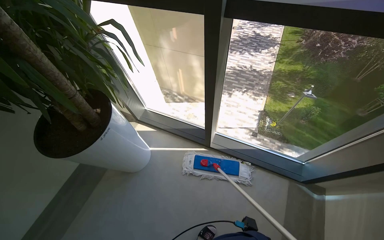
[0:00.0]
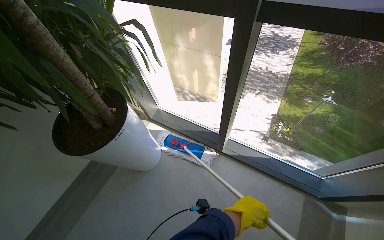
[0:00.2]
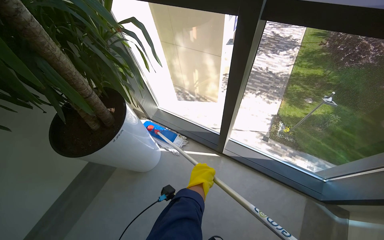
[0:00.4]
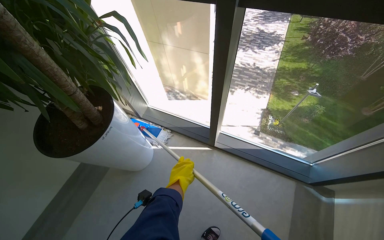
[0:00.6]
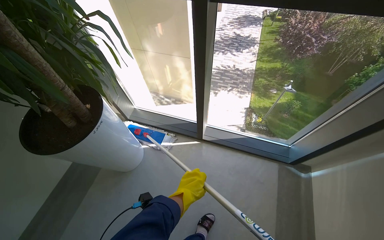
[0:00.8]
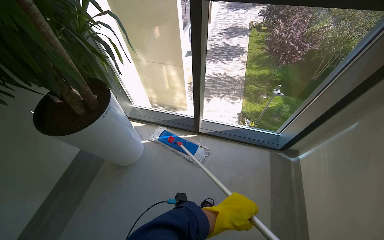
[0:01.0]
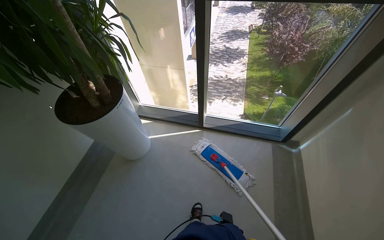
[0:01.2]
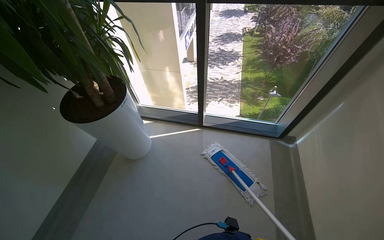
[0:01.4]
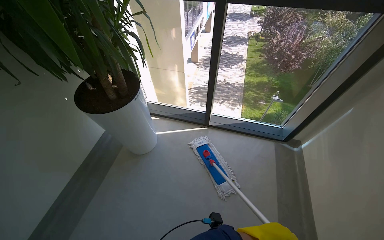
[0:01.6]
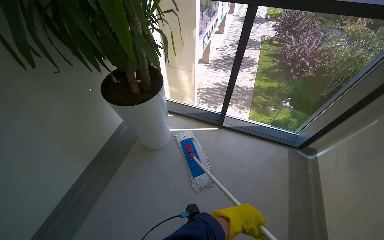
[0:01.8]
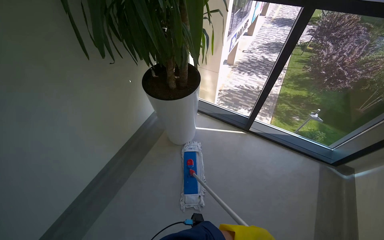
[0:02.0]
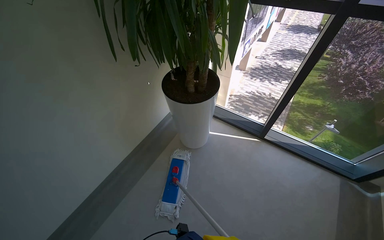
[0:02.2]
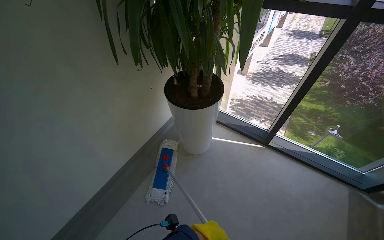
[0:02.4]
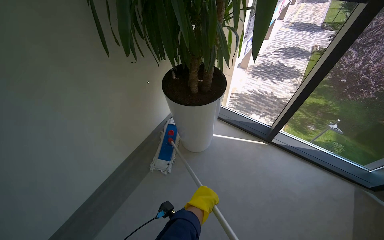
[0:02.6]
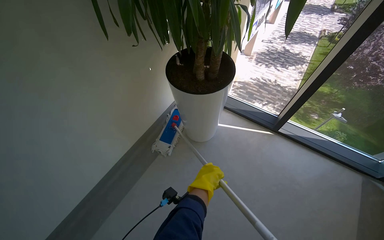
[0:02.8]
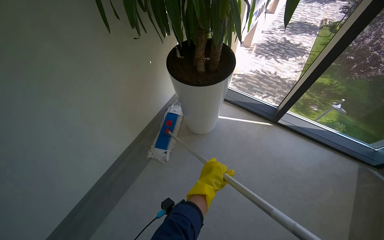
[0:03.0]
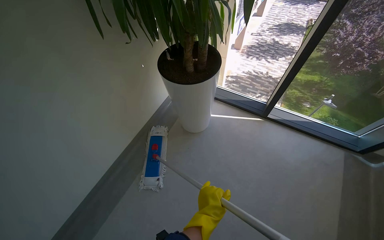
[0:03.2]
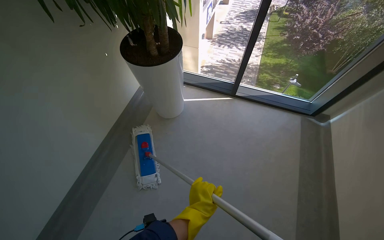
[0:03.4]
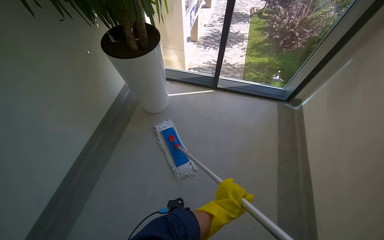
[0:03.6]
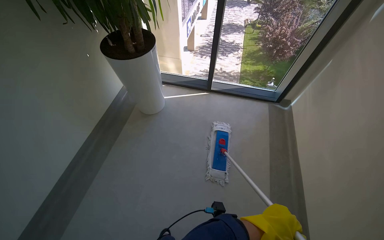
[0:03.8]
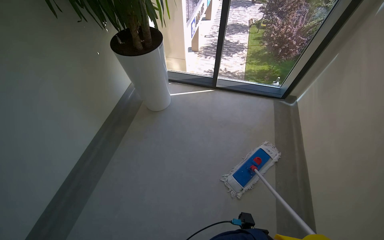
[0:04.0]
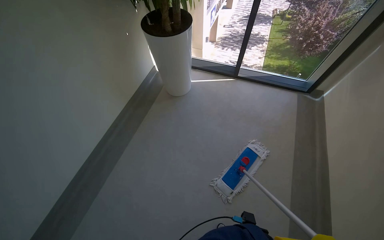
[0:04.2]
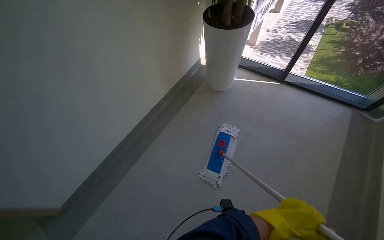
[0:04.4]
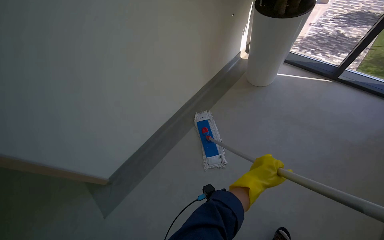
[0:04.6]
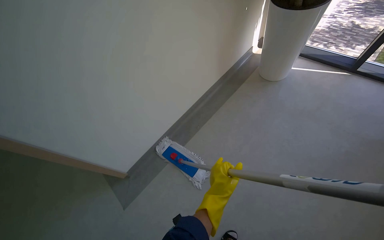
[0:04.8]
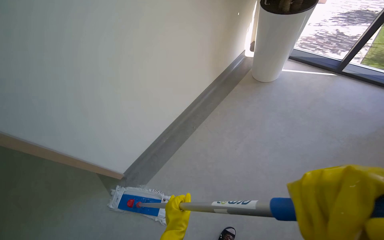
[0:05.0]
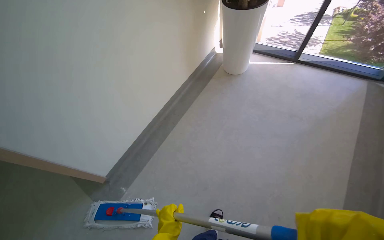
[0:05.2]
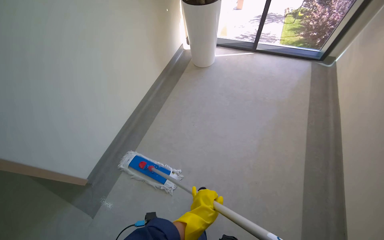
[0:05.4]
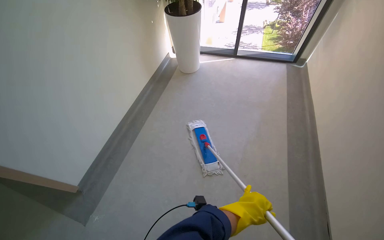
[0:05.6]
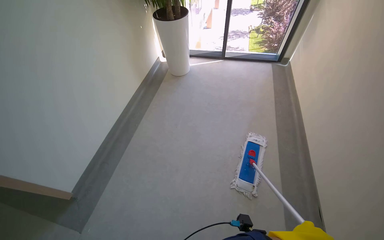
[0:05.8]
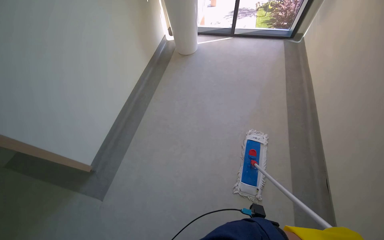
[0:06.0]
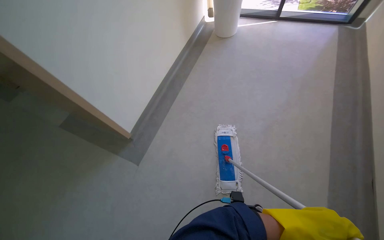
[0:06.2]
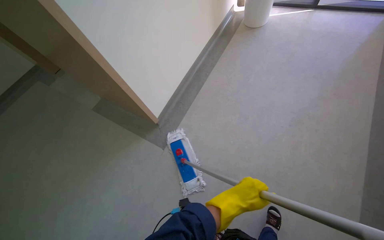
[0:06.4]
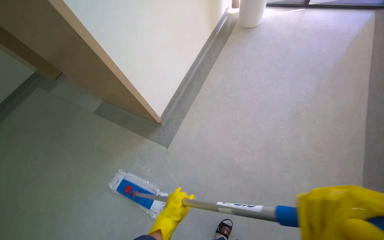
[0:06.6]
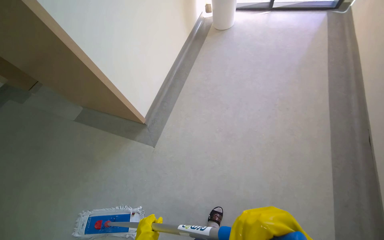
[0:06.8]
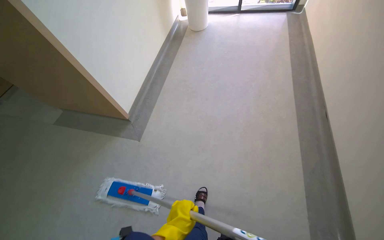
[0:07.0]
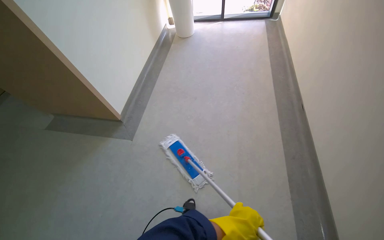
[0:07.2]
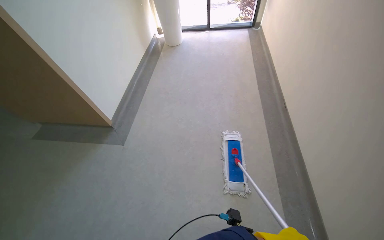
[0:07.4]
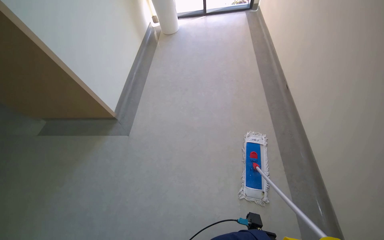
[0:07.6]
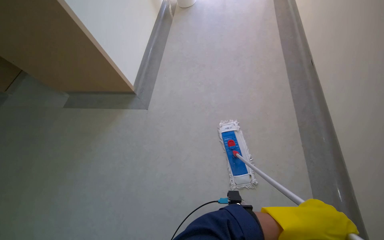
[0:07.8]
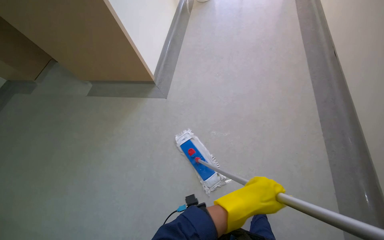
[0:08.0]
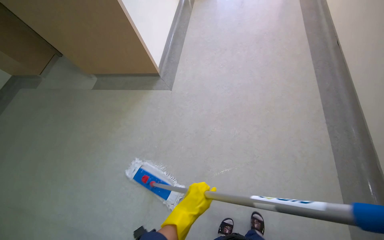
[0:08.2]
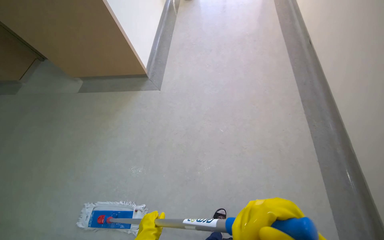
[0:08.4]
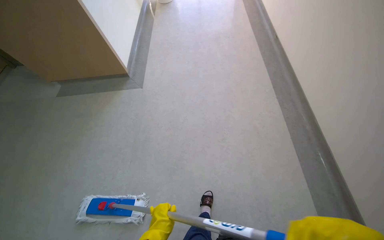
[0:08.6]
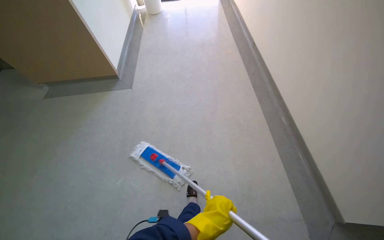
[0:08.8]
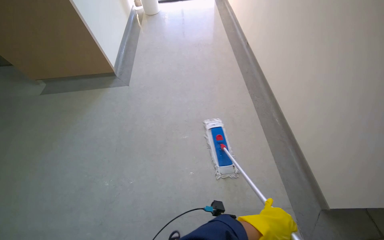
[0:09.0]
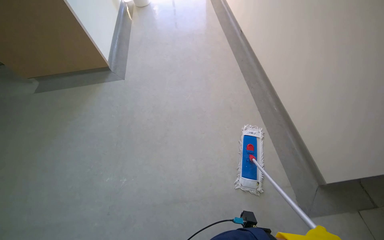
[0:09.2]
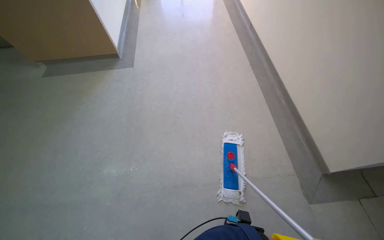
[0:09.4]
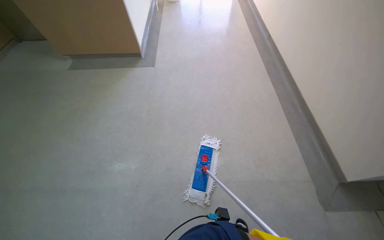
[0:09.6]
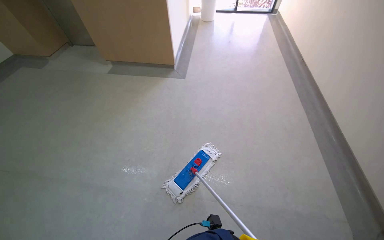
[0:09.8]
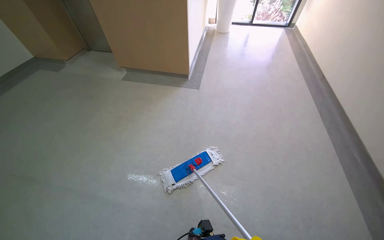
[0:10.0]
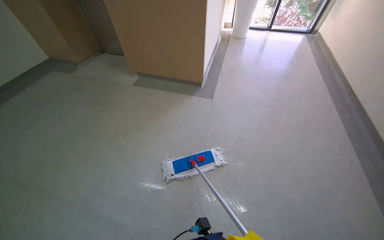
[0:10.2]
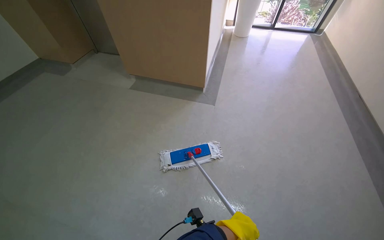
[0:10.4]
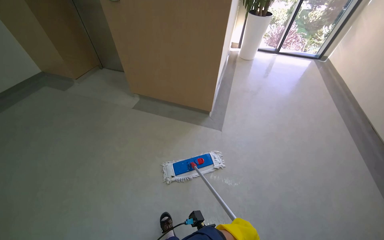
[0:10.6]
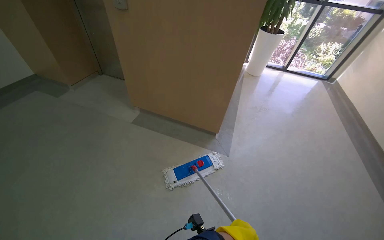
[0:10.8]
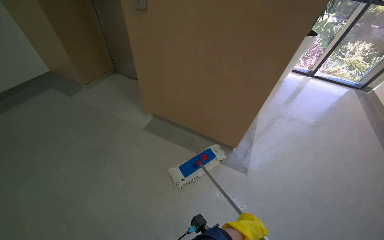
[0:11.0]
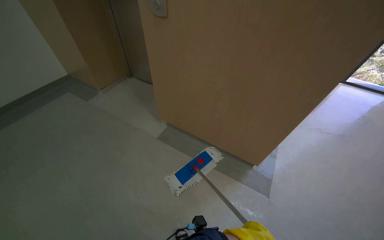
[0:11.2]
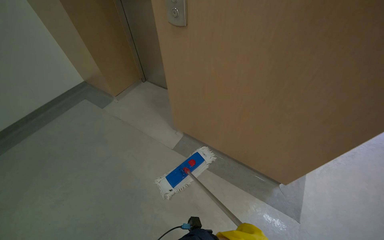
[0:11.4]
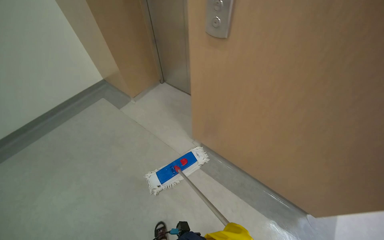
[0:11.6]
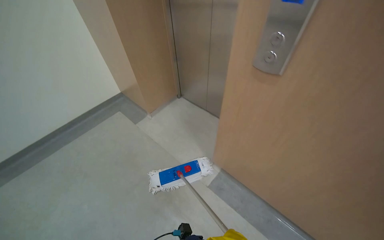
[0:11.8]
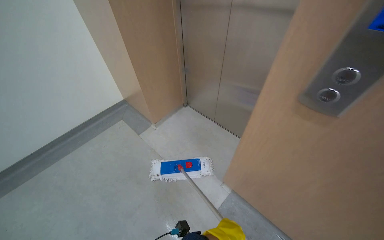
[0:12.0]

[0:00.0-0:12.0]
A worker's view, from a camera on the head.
Job: mopping floor.
The whole recording: Wringing mop and mopping lobby floor. The worker wrings out the mop head and then mops the lobby floor.
0:00.0 to 0:01.6: The camera travels some 50 cm.
0:01.6 to 0:03.0: The head rotates some 20 degrees to the left.
0:03.0 to 0:04.4: The wearer moves some 60 cm.
0:04.4 to 0:06.0: The camera travels roughly 70 cm.
0:06.0 to 0:07.6: The head travels roughly 80 cm.
0:07.6 to 0:09.0: The head travels roughly 70 cm.
0:09.0 to 0:10.4: The wearer moves to the left, some 50 cm. The head rotates approximately 20 degrees to the left.
0:10.4 to 0:12.0: The head travels some 80 cm. The wearer looks about 20 degrees further to the left.

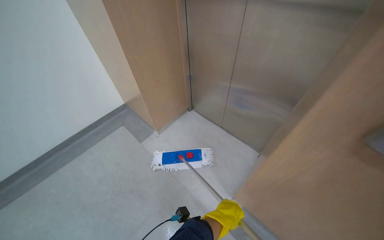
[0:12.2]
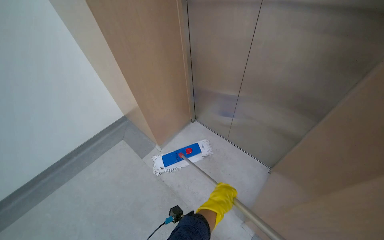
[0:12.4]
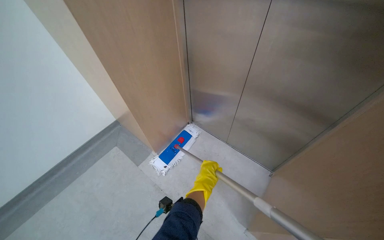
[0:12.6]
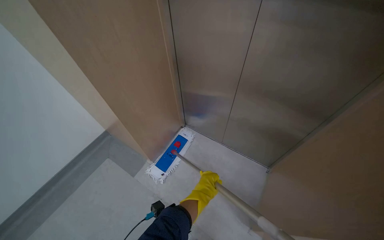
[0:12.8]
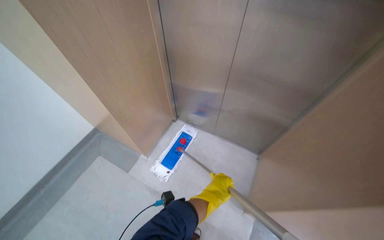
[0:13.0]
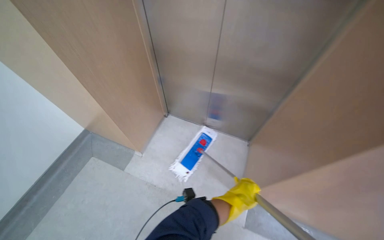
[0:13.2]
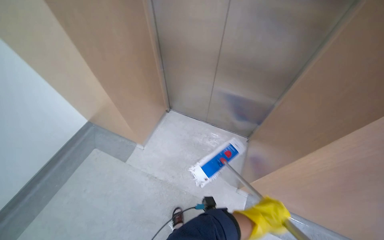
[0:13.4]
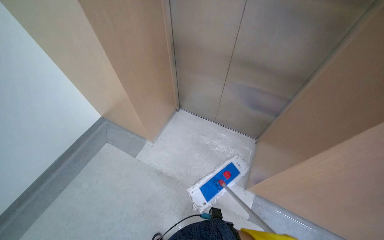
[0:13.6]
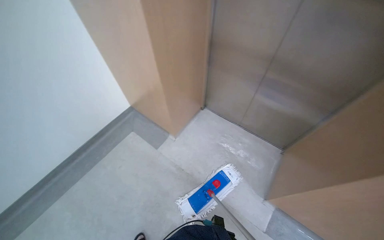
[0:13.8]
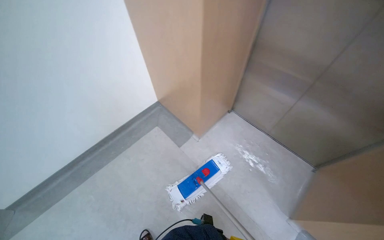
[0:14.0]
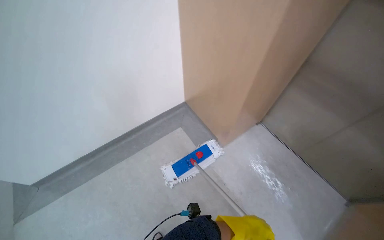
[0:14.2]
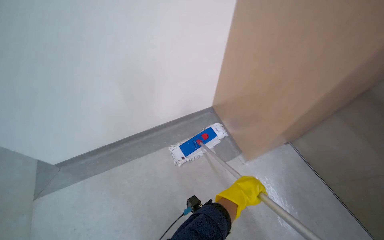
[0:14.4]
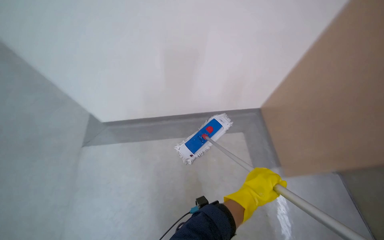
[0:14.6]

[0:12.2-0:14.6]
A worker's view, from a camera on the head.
Job: mopping floor.
The whole recording: Wringing mop and mopping lobby floor. The worker wrings out the mop head and then mops the lobby floor.
0:12.2 to 0:13.4: The wearer's head swings about 20 degrees to the right.
0:13.4 to 0:14.6: The camera travels about 60 cm. The head rotates roughly 50 degrees to the left.

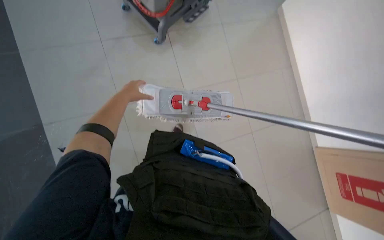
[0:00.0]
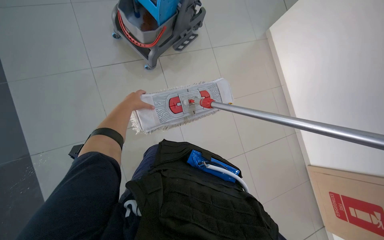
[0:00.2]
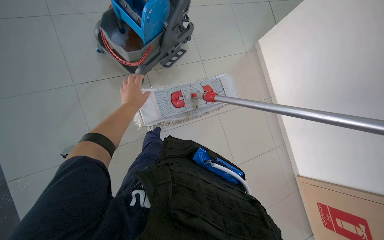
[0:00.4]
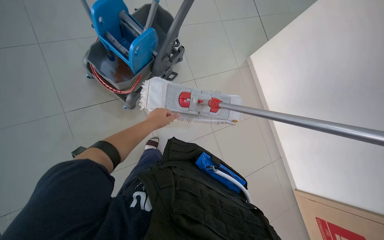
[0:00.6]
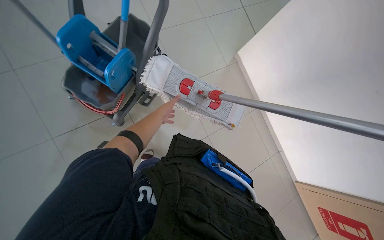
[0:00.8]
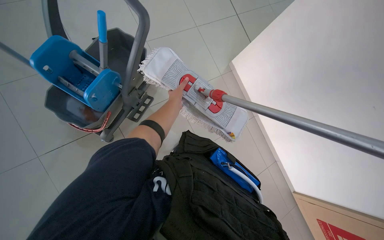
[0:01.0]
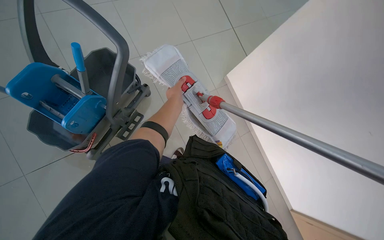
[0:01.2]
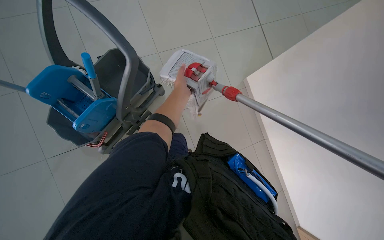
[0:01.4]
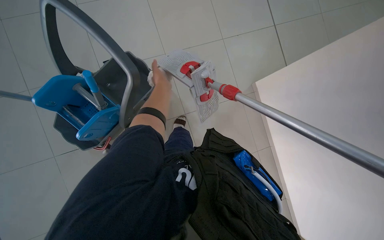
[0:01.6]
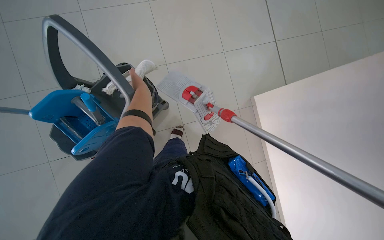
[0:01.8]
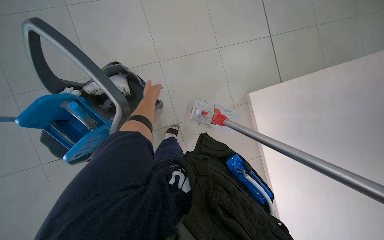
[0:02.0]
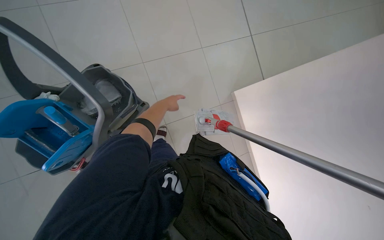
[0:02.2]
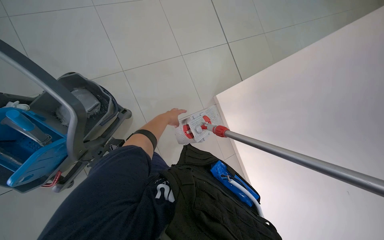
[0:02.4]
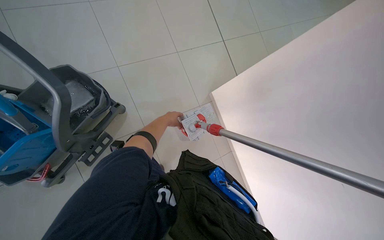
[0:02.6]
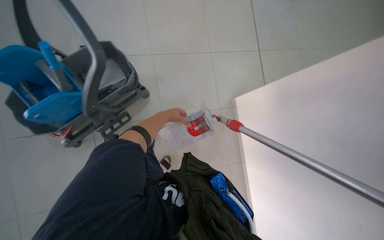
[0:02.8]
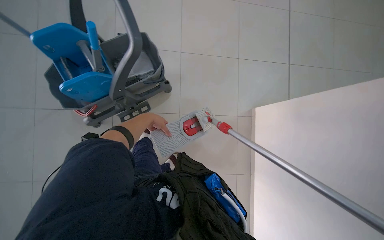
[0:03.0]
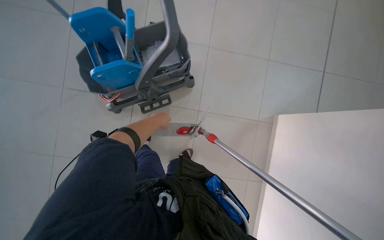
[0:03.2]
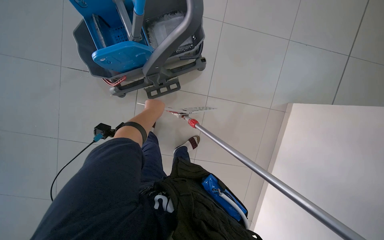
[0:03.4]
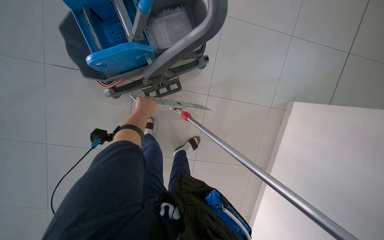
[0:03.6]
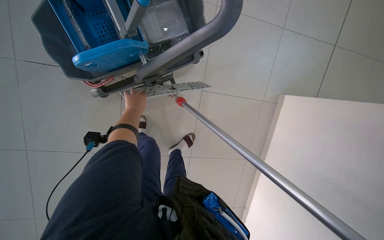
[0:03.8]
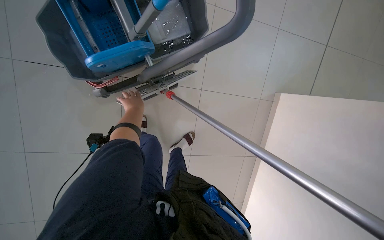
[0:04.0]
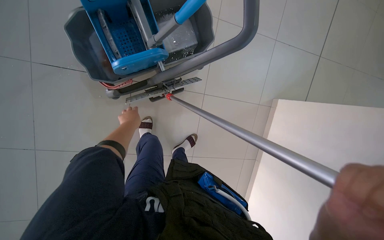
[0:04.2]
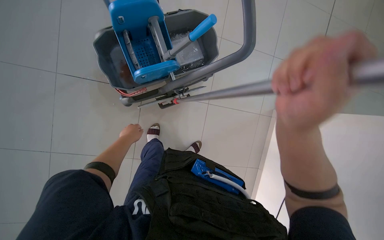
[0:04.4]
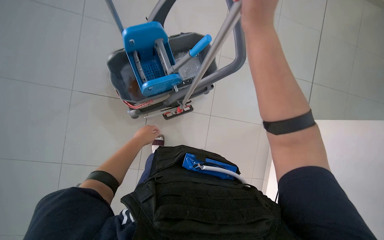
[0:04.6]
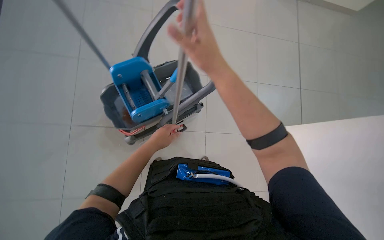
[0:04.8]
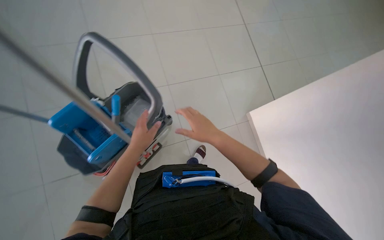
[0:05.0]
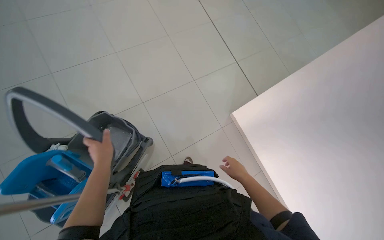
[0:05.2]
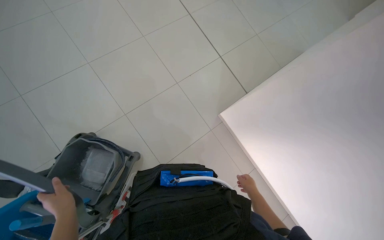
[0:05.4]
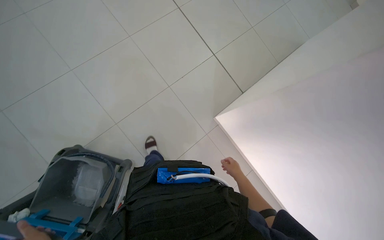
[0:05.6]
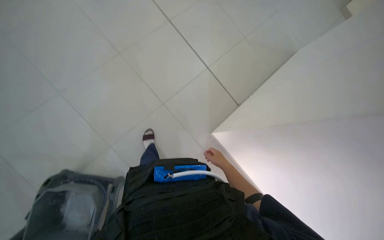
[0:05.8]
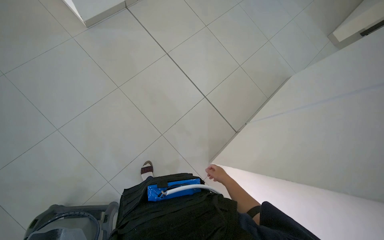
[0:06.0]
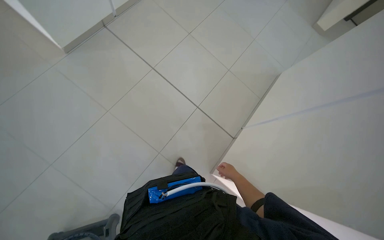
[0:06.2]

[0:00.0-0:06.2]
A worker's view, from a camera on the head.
Job: preparing cleaning supplies.
The whole recording: Managing cleaning equipment. The worker detaches and reattaches the mop head, then pushes the cleaning cart.
0:00.0 to 0:01.6: The wearer moves about 60 cm. The view tilts about 15 degrees upward.
0:01.6 to 0:03.2: The scene turns some 25 degrees clockwise in the picture.
0:03.2 to 0:04.6: The left hand shifts some 30 cm to the left.
0:04.6 to 0:06.2: The camera travels approximately 60 cm. The head turns to the right by roughly 70 degrees. The camera pitches upward, by some 10 degrees.
